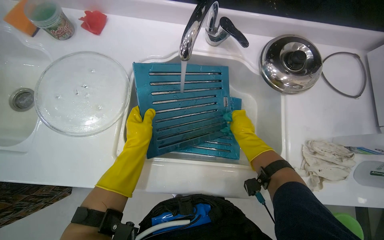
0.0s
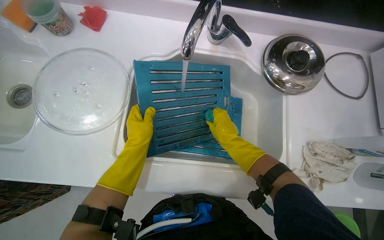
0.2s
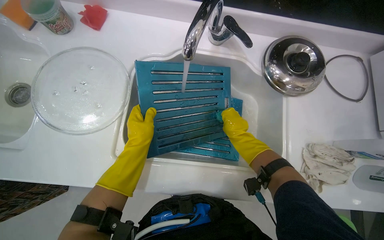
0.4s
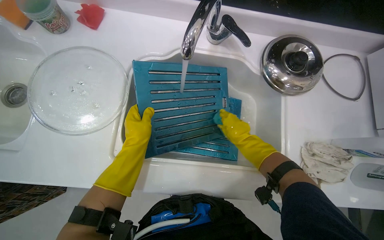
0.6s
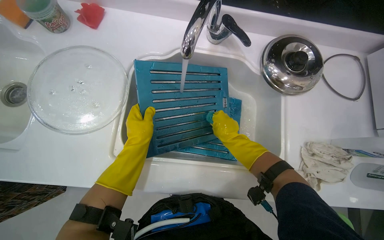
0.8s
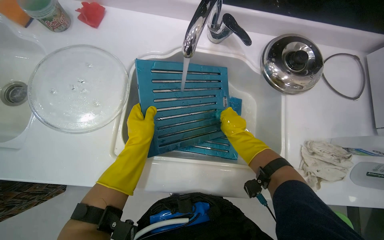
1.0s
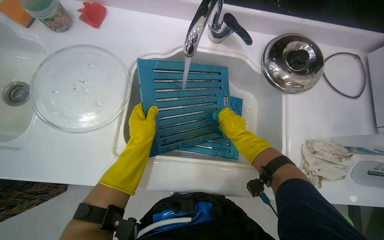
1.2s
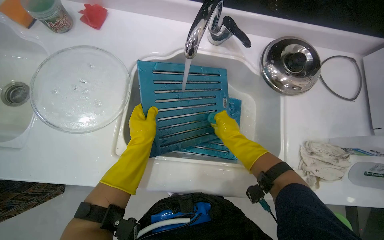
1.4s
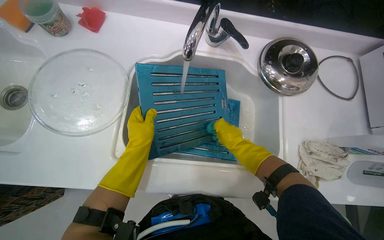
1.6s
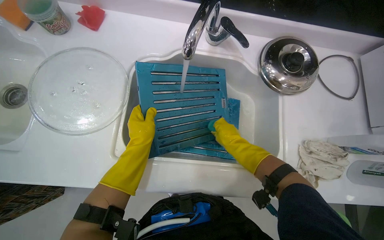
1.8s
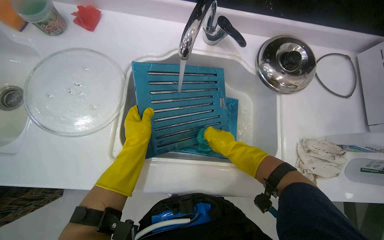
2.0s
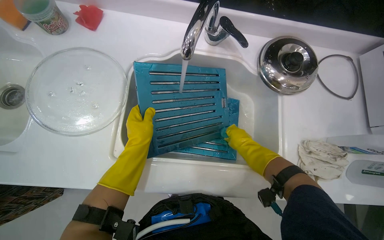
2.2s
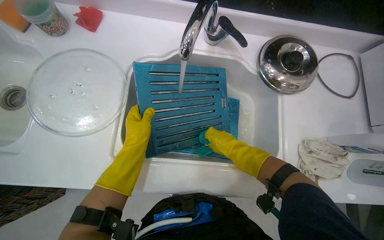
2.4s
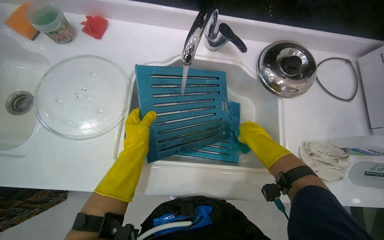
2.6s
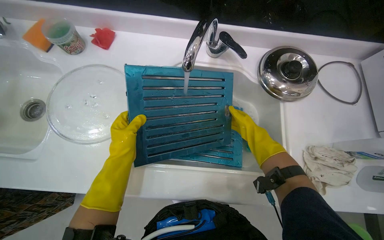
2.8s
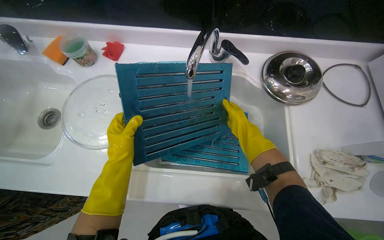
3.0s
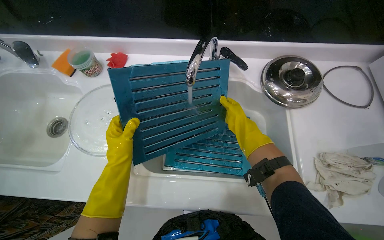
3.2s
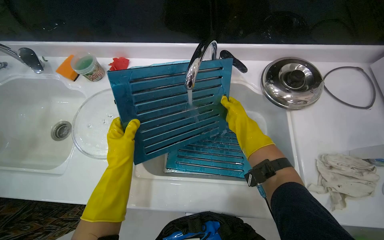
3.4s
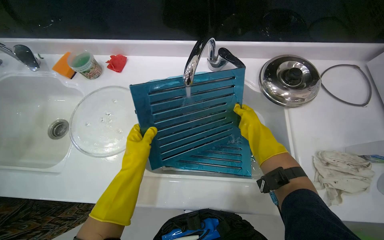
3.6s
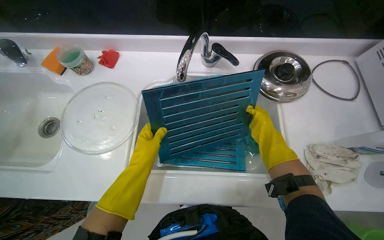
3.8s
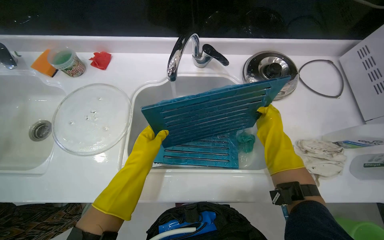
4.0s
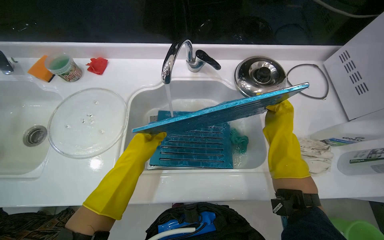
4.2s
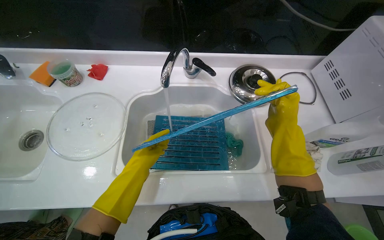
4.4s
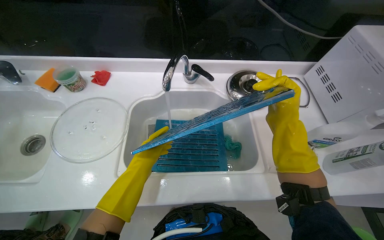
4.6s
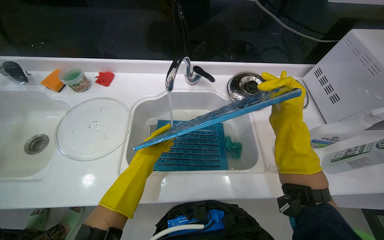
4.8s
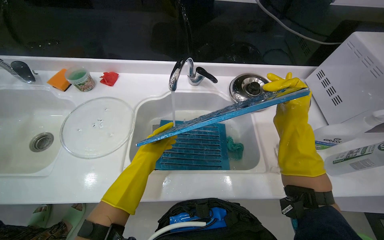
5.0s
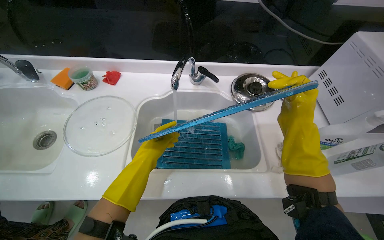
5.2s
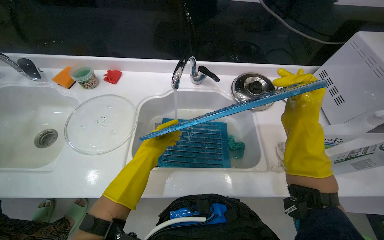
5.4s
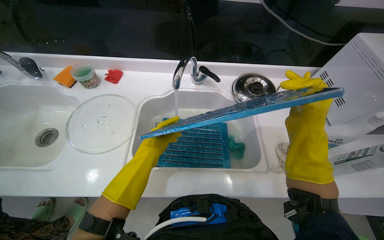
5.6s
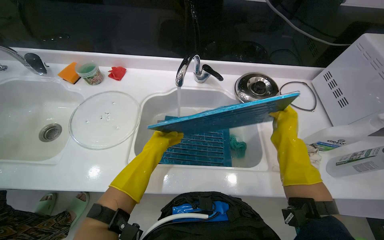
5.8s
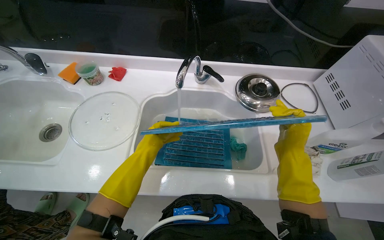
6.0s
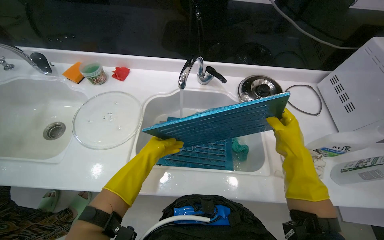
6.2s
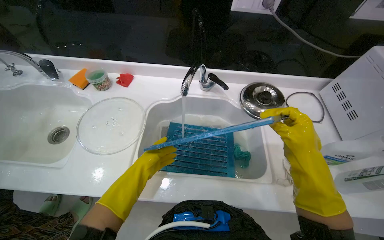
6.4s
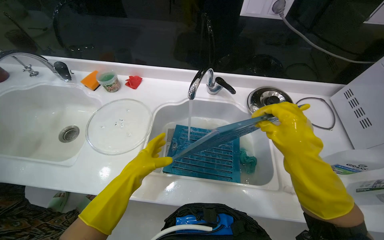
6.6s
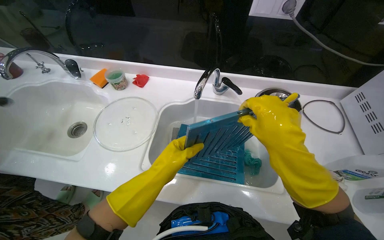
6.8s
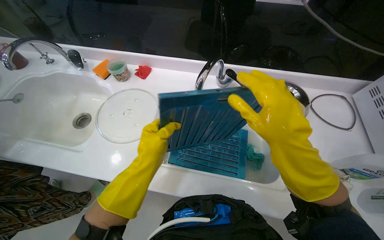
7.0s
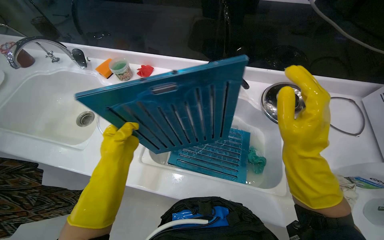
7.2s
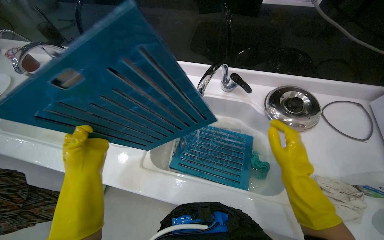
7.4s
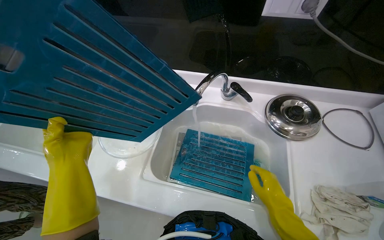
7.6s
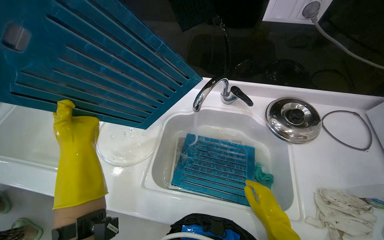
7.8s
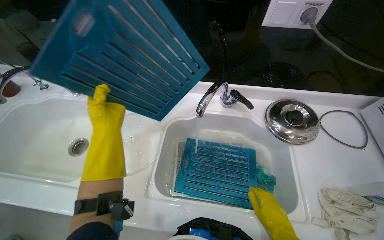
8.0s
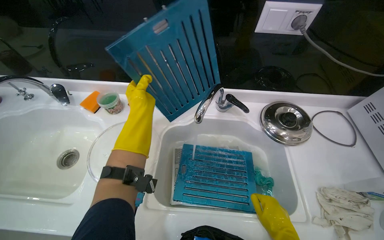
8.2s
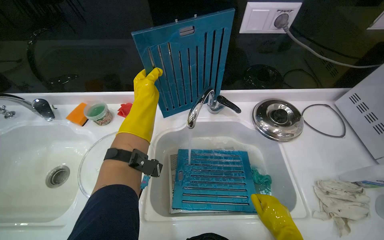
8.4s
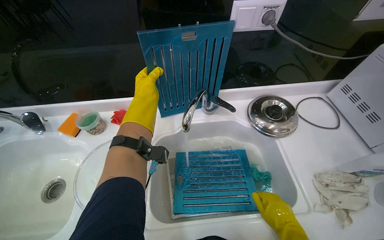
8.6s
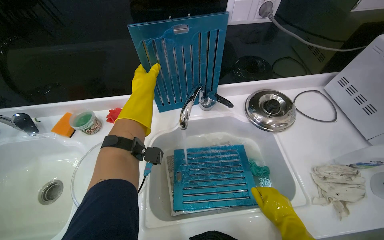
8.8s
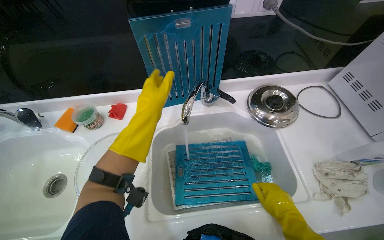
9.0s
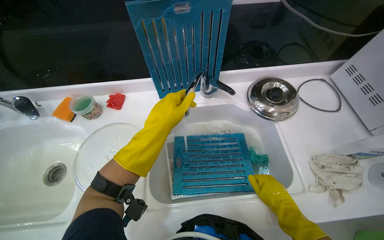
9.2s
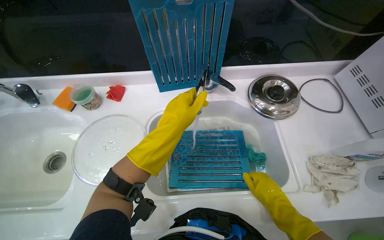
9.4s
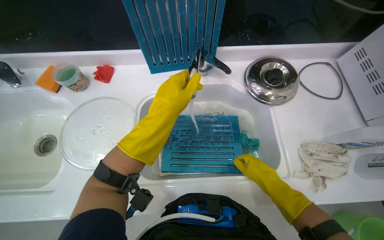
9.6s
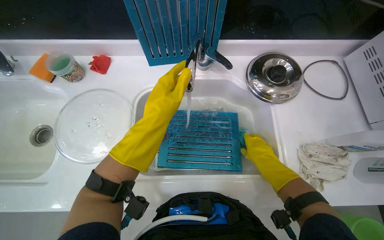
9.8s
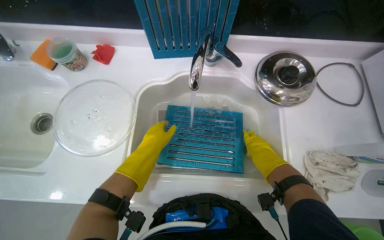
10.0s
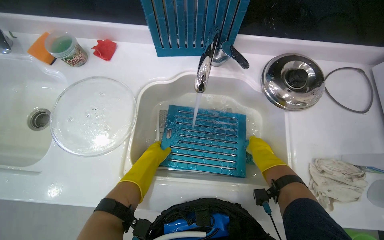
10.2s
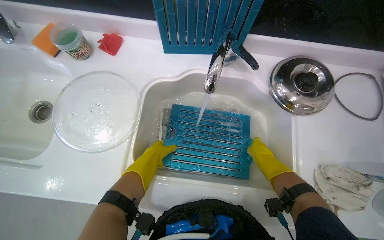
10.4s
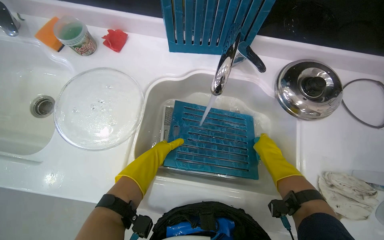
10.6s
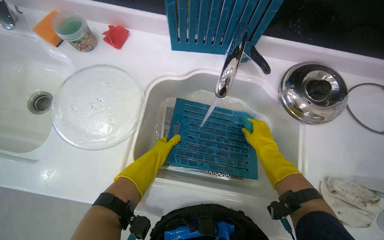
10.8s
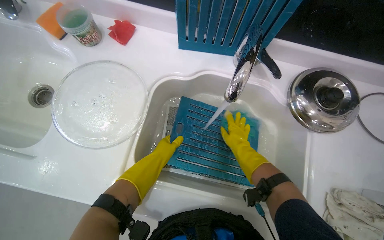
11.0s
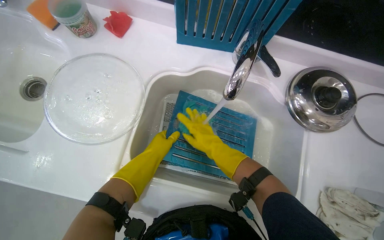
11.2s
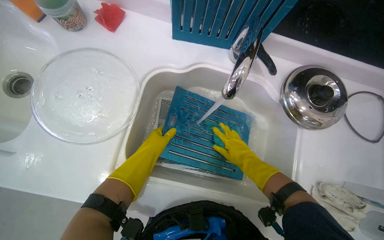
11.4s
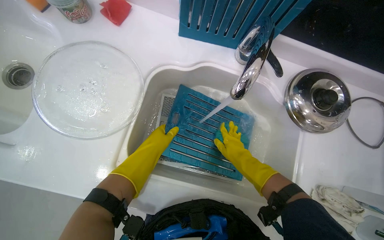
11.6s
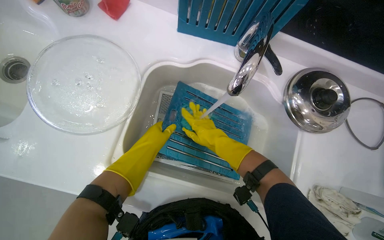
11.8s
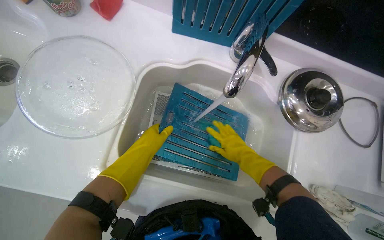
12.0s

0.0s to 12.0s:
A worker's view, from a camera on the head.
Job: cleaning kitchen.
The whole recording: Washing kitchen filters/grates. The worker washes multiple kitchen filters and grates in the sink.
0.0s to 1.6s: The hands work in one place, with small movements.
1.6s to 3.0s: The hands make small movements and keep their place.
3.0s to 4.4s: The right hand moves nearer to the camera, some 20 cm.
6.0s to 7.6s: The left hand is displaced to the left and nearer to the camera by approximately 20 cm.
7.6s to 9.0s: The head rotates about 20 degrees to the right. The left hand moves up the picture and to the right, approximately 25 cm.
9.0s to 10.4s: The wearer looks approximately 15 degrees further downward. The left hand shifts about 35 cm down the picture and farther from the camera; the right hand is displaced farther from the camera and up the picture by approximately 15 cm.
10.4s to 12.0s: The right hand swings left and right, approximately 20 cm each way, with 3 reversals.

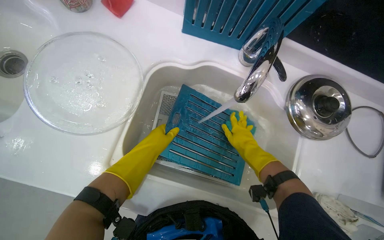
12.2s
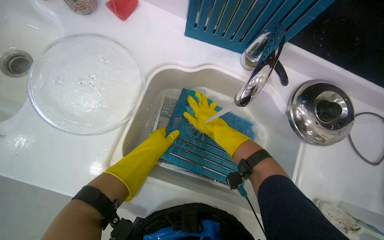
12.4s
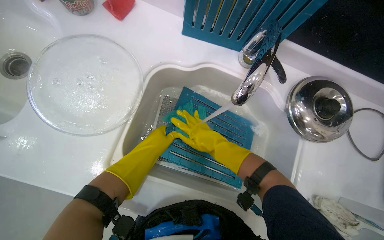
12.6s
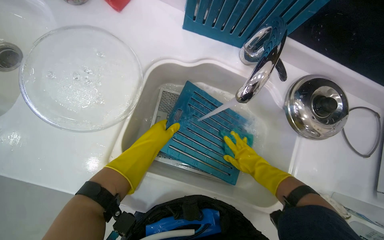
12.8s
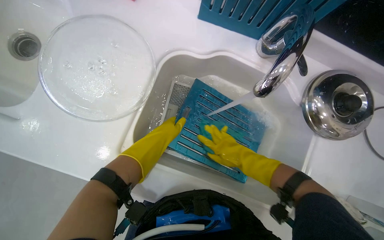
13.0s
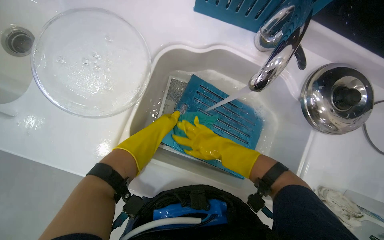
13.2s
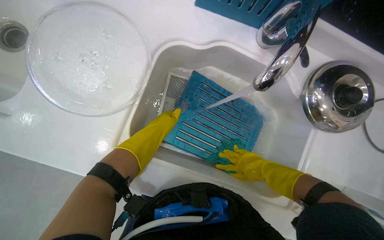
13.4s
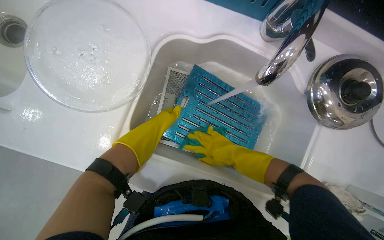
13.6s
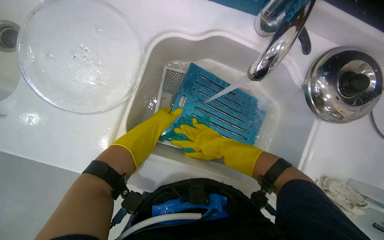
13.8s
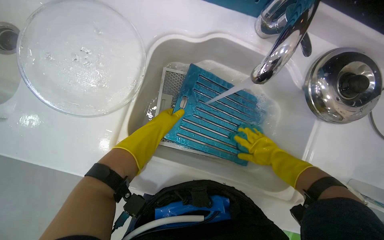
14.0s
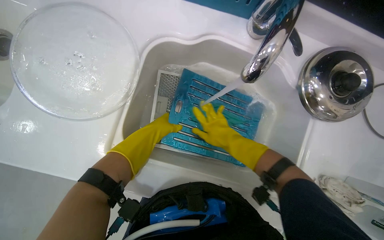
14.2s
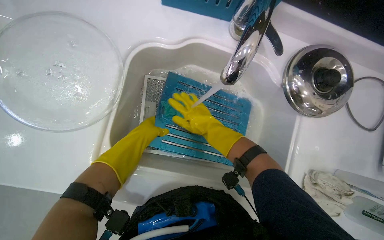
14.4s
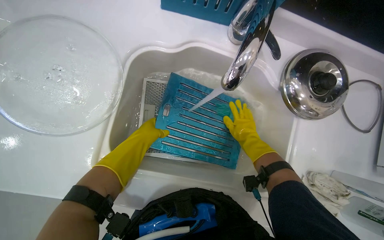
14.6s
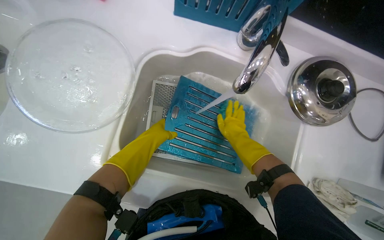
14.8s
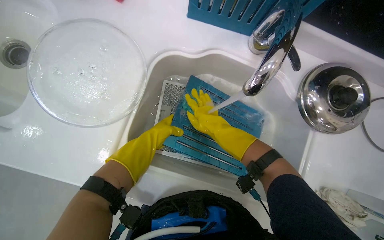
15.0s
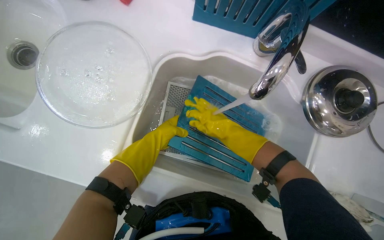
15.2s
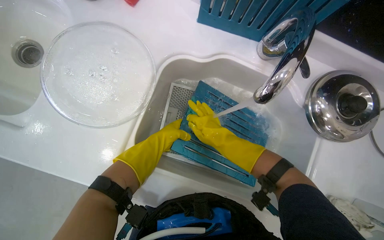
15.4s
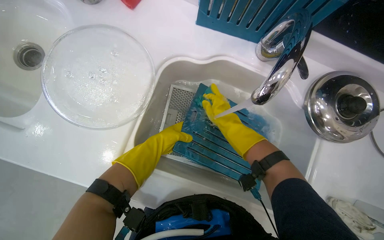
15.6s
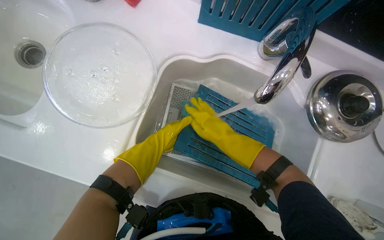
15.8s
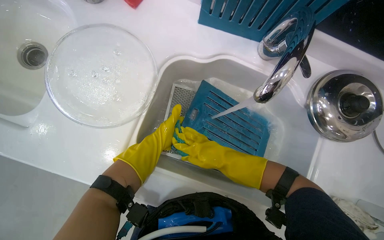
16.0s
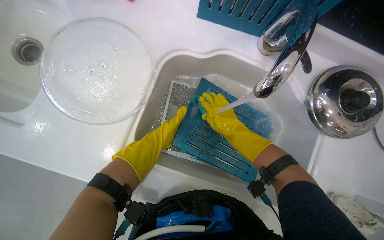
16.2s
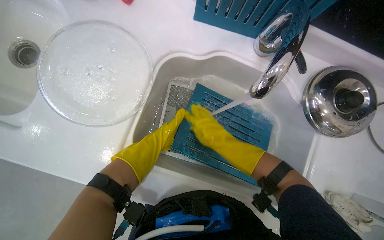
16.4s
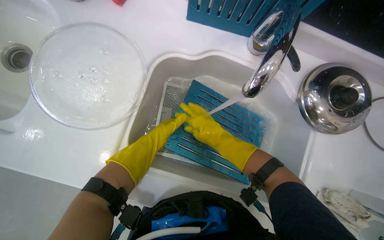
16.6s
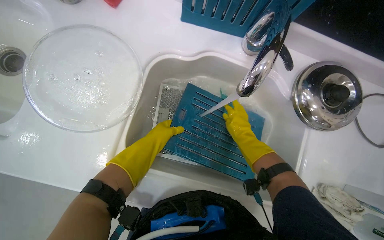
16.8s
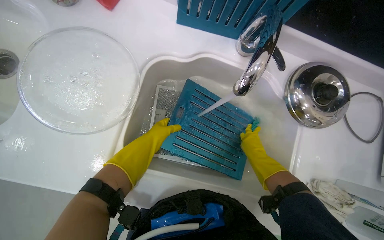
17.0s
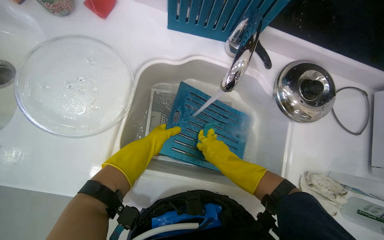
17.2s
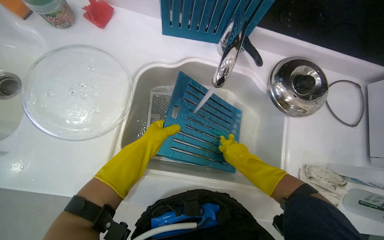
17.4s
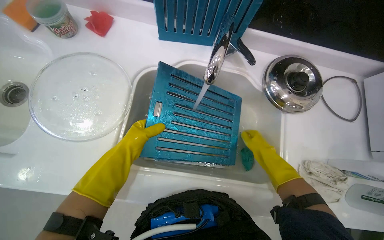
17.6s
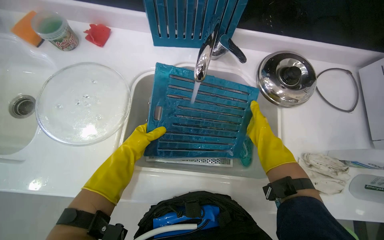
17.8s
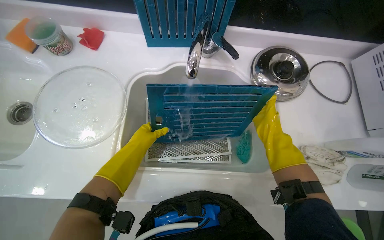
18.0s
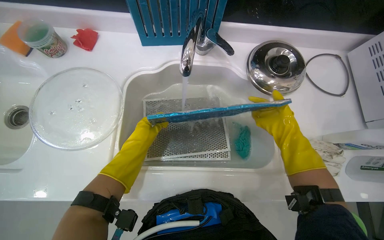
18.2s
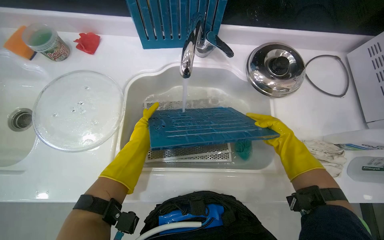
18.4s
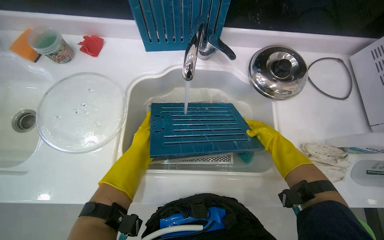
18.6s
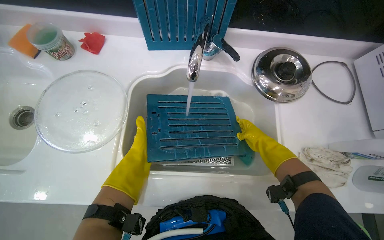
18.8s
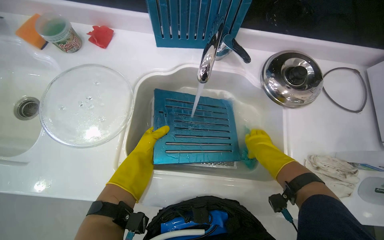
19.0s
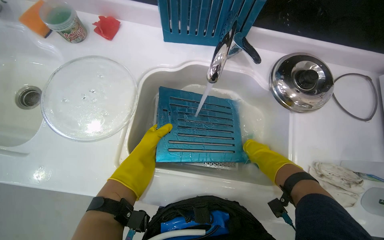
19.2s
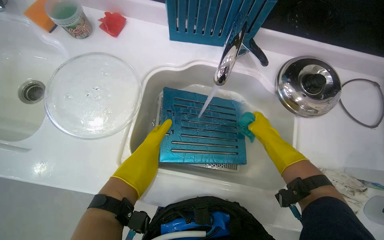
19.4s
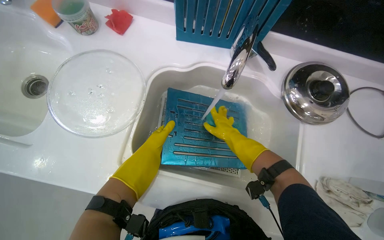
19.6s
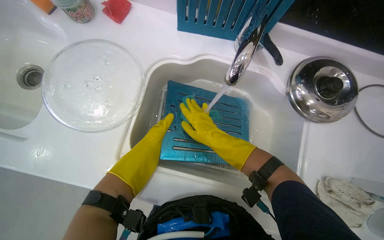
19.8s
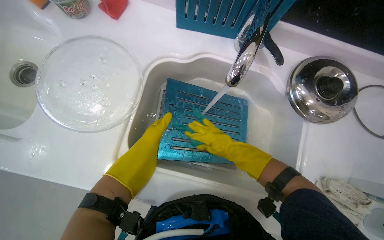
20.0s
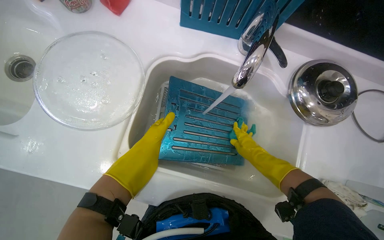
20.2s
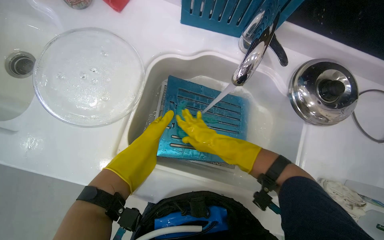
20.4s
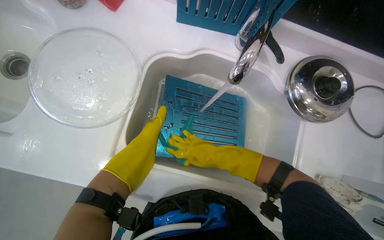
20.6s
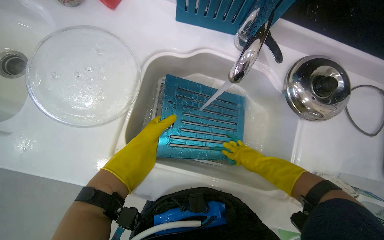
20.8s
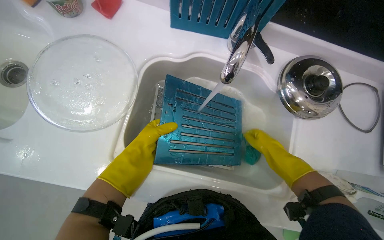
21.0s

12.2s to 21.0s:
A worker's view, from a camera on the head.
Job: cleaning kitchen.
The whole recording: Washing kitchen filters/grates. The worker washes multiple kitchen filters and grates in the sink.
12.2s to 13.6s: The right hand moves left and right over roughly 15 cm, changing direction 4 times.
13.6s to 15.2s: The right hand moves left and right over some 20 cm, changing direction 3 times.
15.2s to 16.6s: The hands are busy where they are.
16.6s to 18.0s: The right hand goes left and right, about 20 cm each way, reversing 2 times, while the left hand goes about 15 cm nearer to the camera.
18.0s to 19.6s: The left hand shifts about 10 cm farther from the camera; the right hand heads to the left, covering about 15 cm.
19.6s to 21.0s: The right hand swings left and right, approximately 20 cm each way, with 3 reversals.
